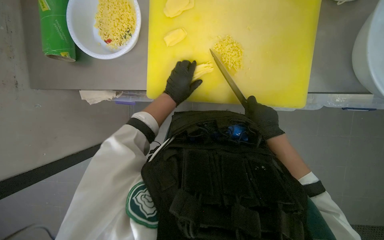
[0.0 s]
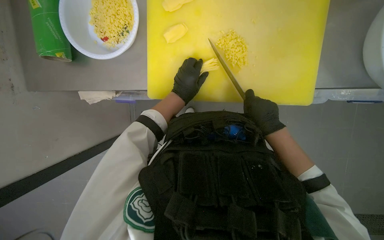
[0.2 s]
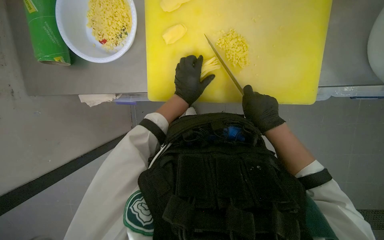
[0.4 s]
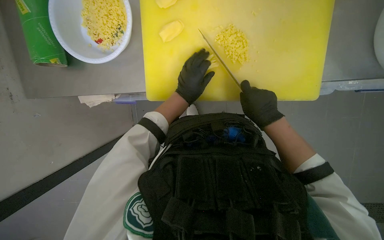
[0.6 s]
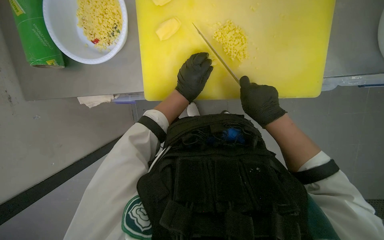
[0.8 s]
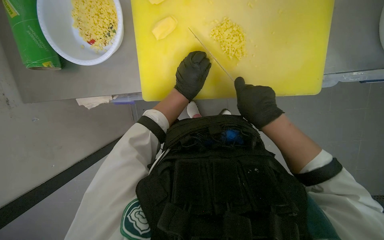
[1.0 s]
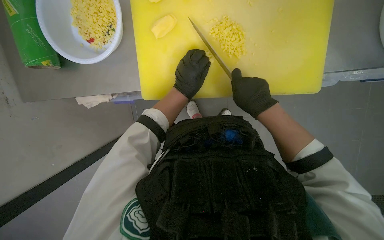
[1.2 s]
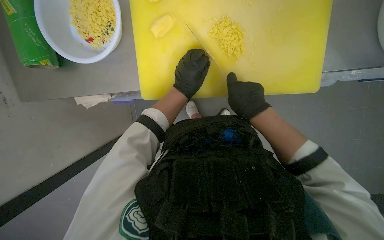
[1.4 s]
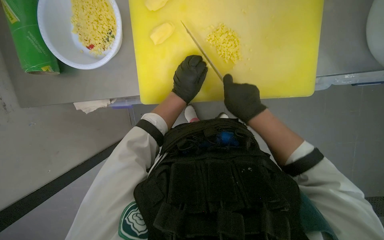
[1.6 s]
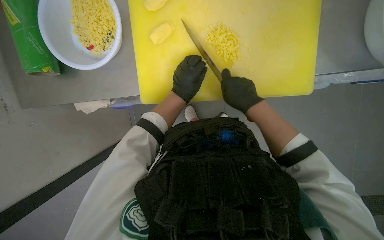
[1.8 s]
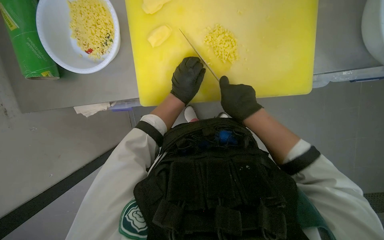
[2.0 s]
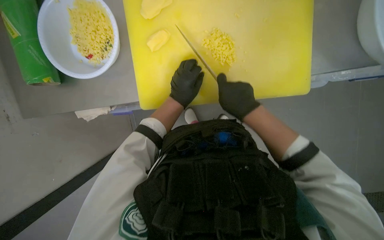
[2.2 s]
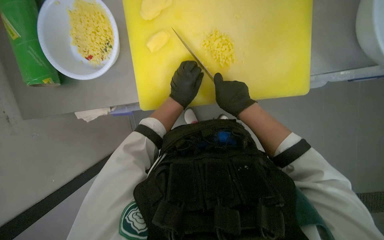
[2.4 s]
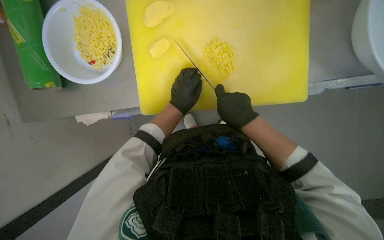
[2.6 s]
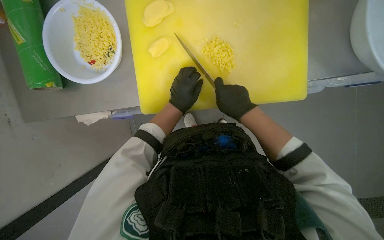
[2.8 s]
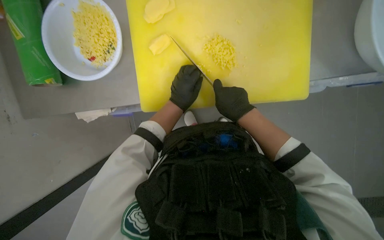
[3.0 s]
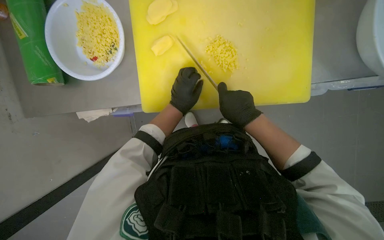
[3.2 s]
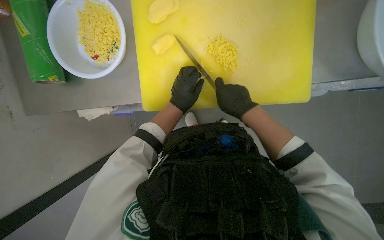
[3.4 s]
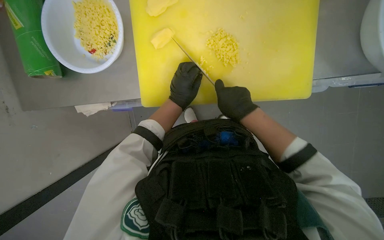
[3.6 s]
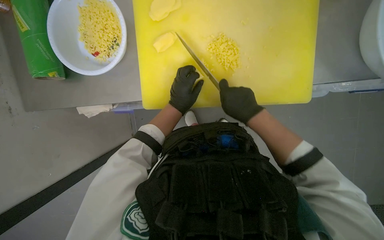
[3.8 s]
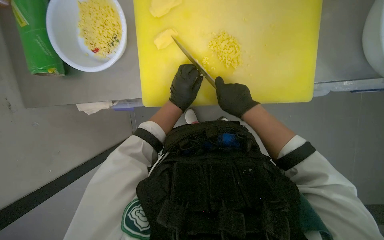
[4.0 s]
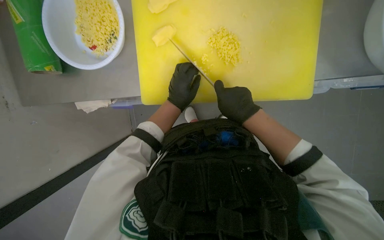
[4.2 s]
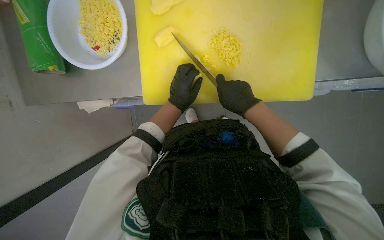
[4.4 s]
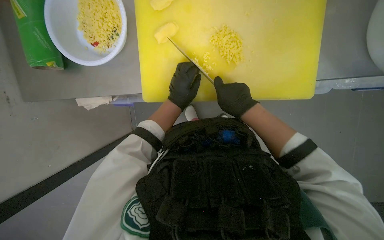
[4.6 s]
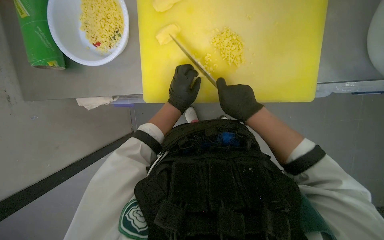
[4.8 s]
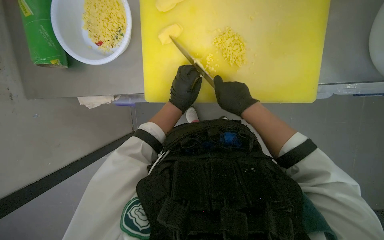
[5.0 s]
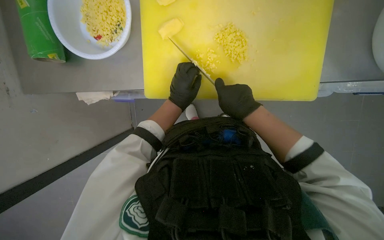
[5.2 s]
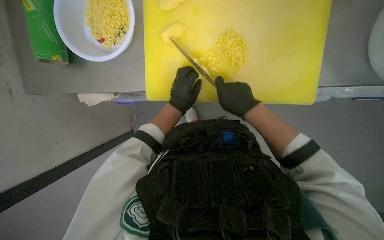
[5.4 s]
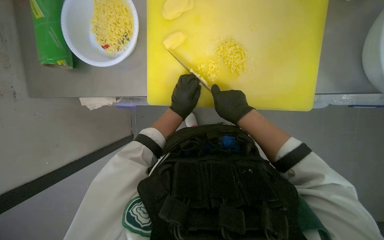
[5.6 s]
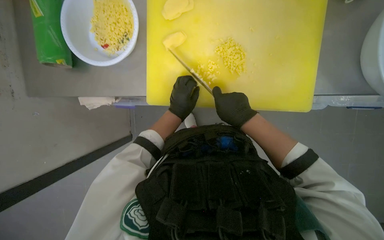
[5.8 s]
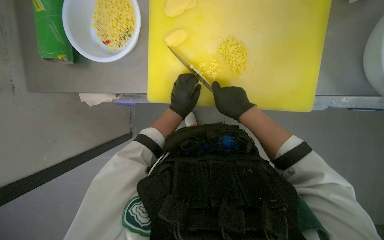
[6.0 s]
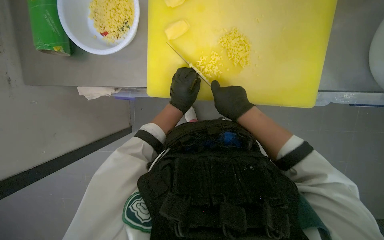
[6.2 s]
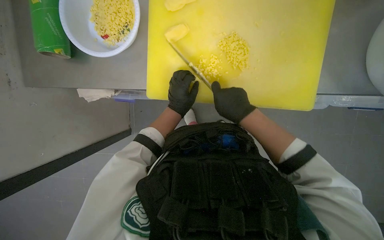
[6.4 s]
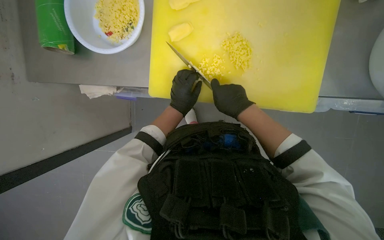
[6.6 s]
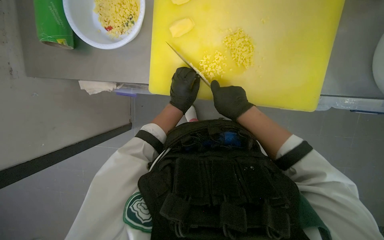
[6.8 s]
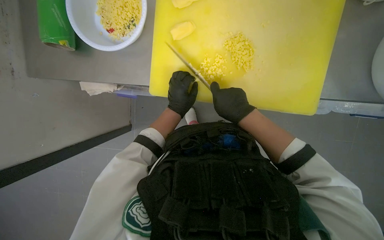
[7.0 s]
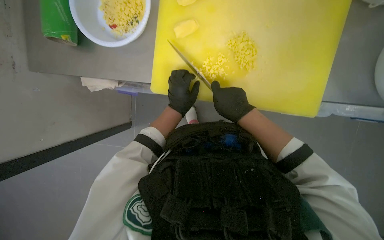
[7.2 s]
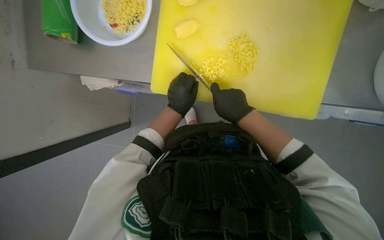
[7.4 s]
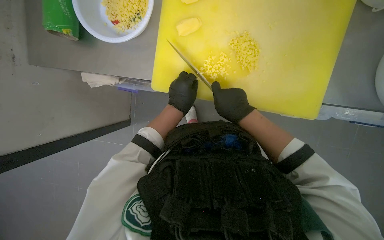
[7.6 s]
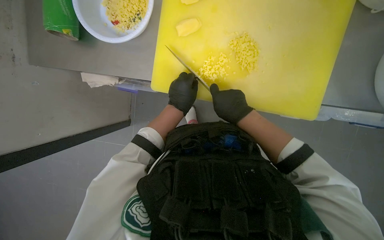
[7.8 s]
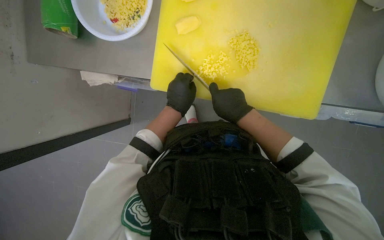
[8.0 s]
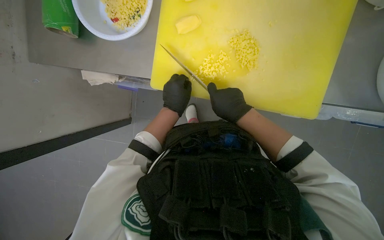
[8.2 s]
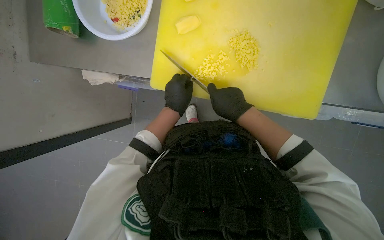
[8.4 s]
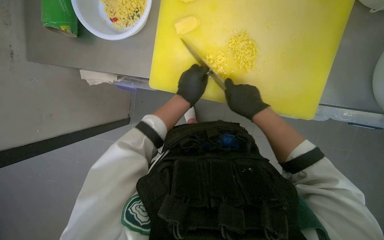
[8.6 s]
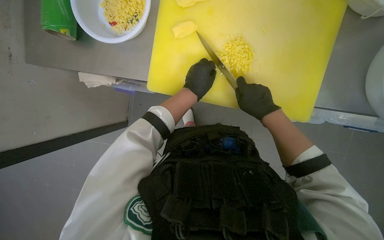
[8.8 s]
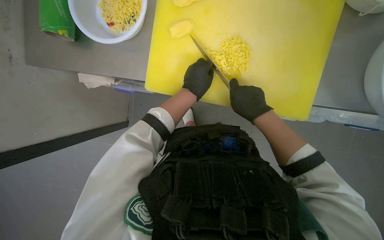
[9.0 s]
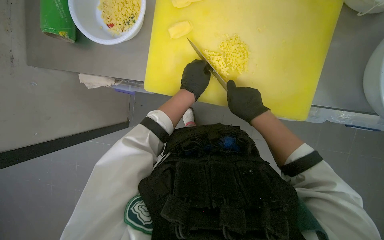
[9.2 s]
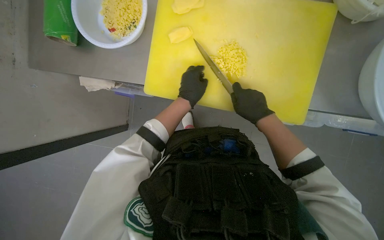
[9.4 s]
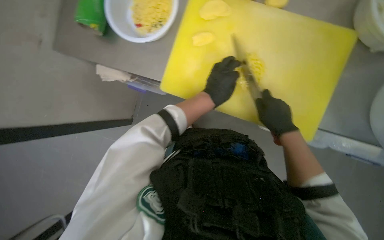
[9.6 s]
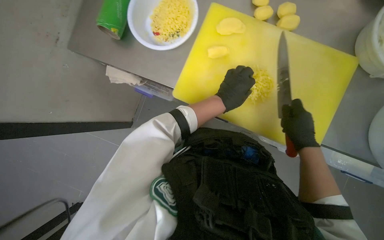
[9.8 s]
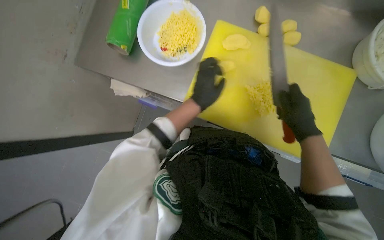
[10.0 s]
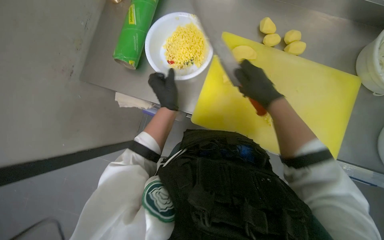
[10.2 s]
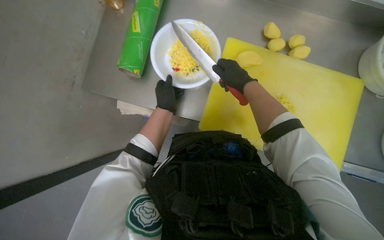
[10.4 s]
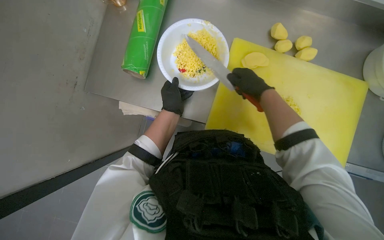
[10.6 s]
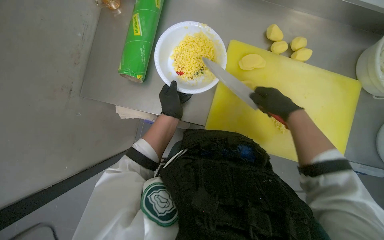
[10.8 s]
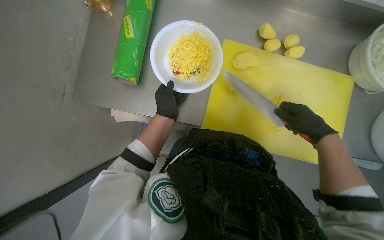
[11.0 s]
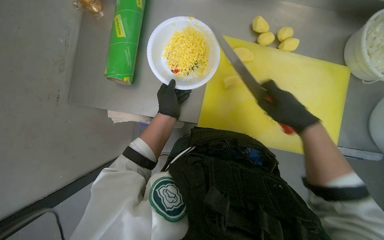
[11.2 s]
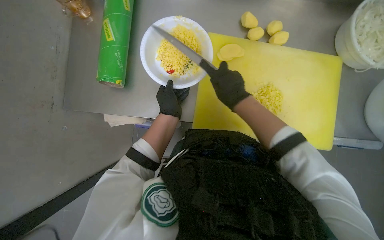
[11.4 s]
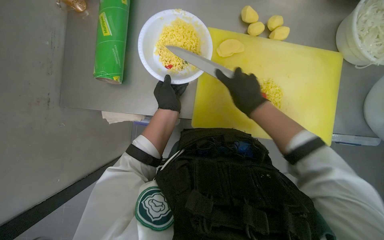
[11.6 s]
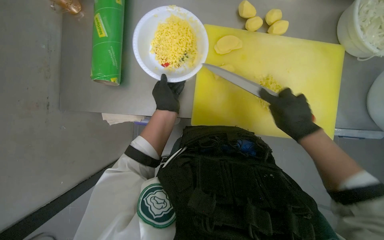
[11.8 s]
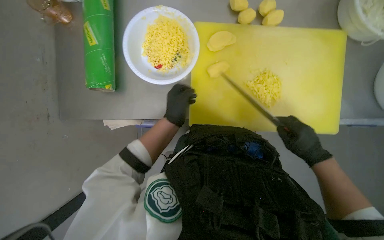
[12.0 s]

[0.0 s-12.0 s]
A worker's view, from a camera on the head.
Job: preparing food.
The whole recording: Slicing and dicing potatoes. The worker slices and dices potatoes on a yellow cutting board, then transfers them to a white bowl.
0.0 to 1.6 s: The right hand moves to the left, roughly 10 cm.
1.6 to 9.0 s: The hands make small movements and keep their place.
9.0 to 10.4 s: The view tips upward by approximately 20 degrees. The left hand heads to the left, covering about 25 cm; the right hand shifts some 20 cm up the picture, and reaches roughly 5 cm to the right, then returns.
10.4 to 12.0 s: The right hand goes left and right, some 20 cm each way, reversing 2 times.

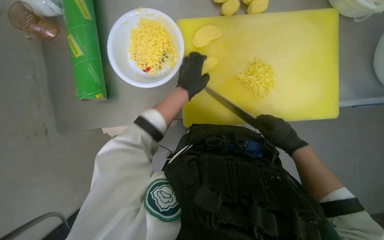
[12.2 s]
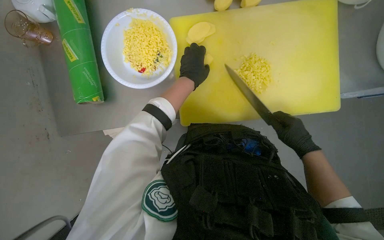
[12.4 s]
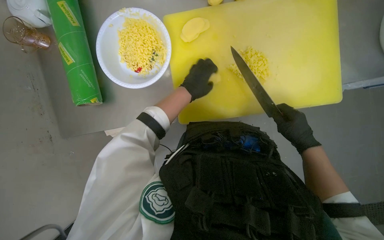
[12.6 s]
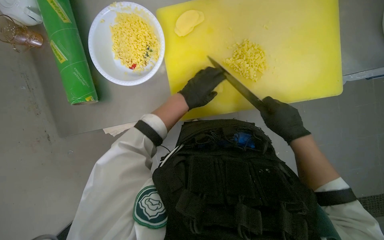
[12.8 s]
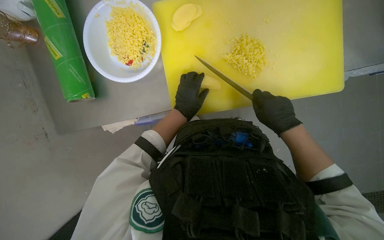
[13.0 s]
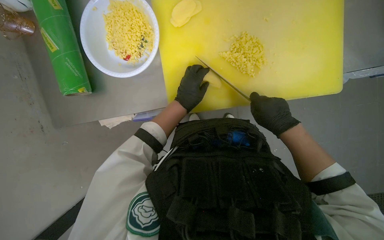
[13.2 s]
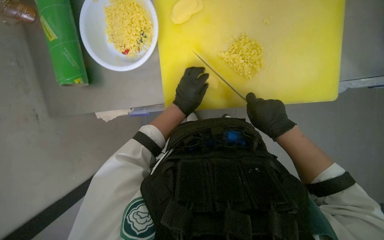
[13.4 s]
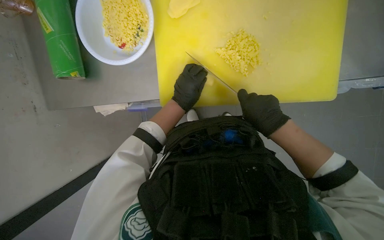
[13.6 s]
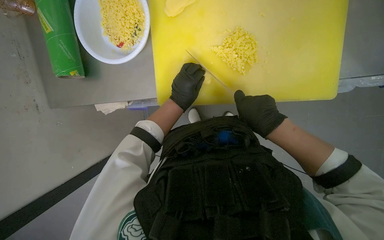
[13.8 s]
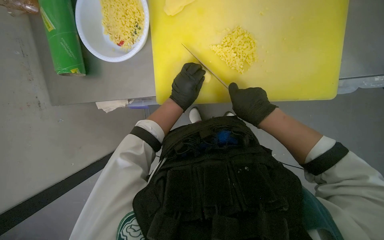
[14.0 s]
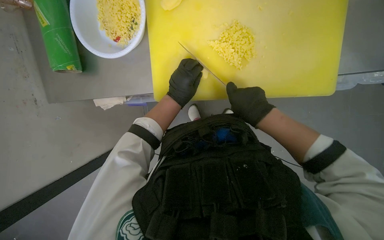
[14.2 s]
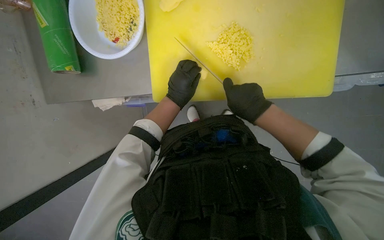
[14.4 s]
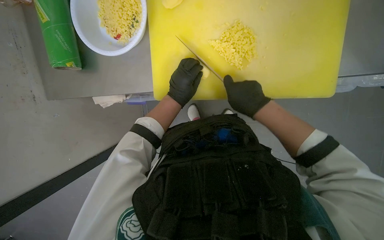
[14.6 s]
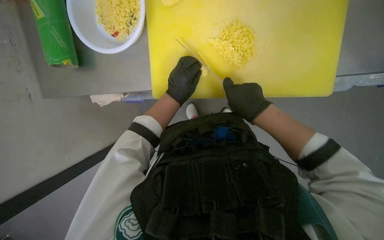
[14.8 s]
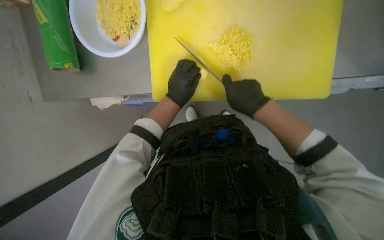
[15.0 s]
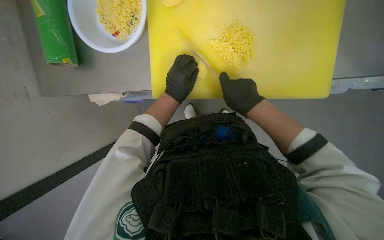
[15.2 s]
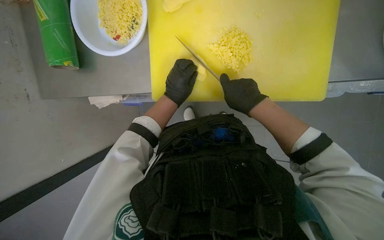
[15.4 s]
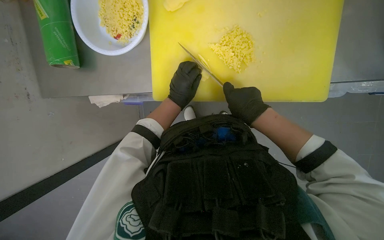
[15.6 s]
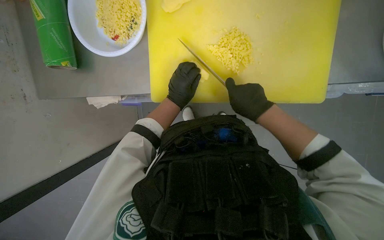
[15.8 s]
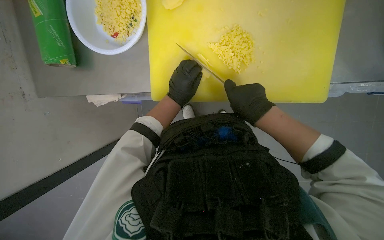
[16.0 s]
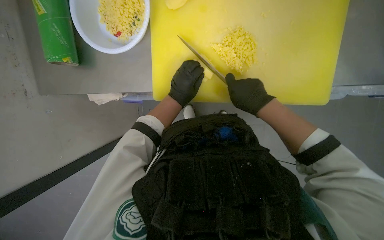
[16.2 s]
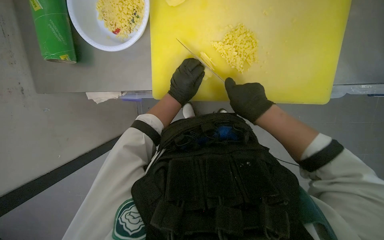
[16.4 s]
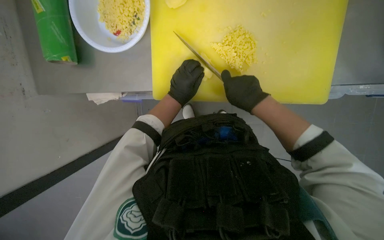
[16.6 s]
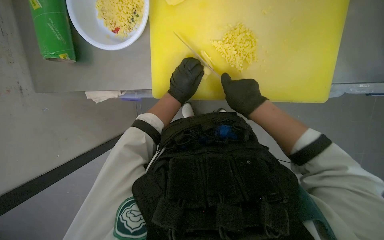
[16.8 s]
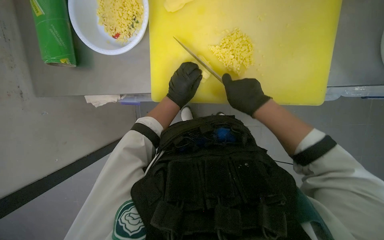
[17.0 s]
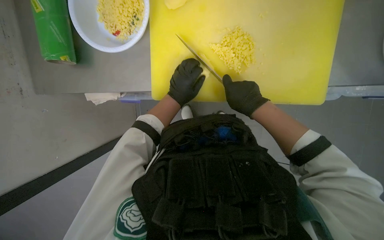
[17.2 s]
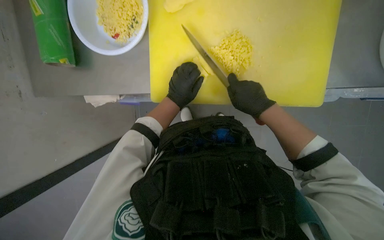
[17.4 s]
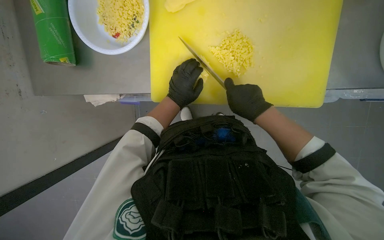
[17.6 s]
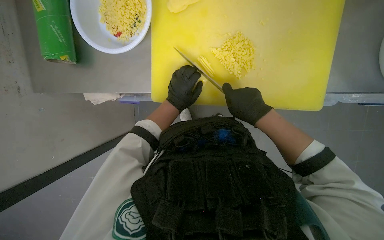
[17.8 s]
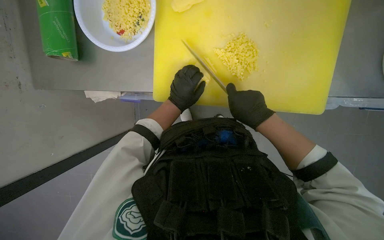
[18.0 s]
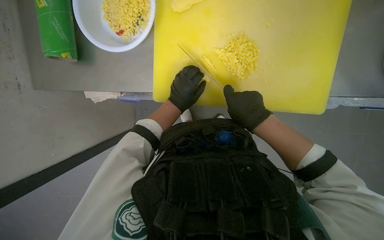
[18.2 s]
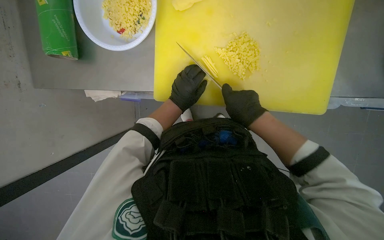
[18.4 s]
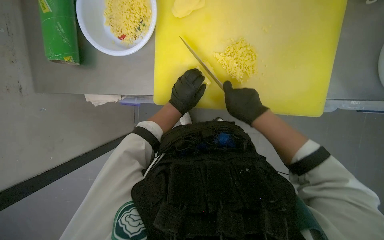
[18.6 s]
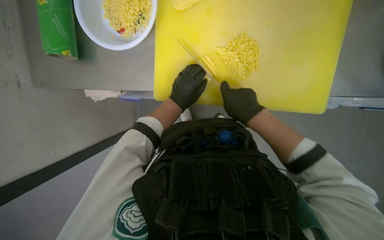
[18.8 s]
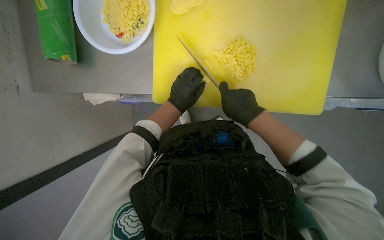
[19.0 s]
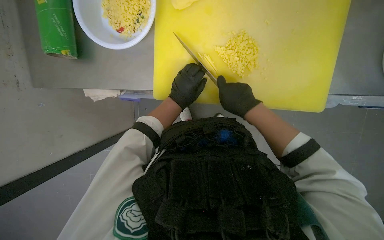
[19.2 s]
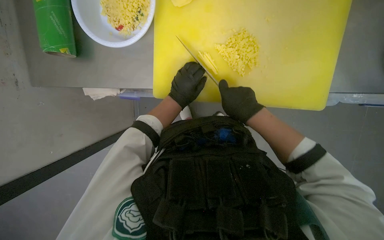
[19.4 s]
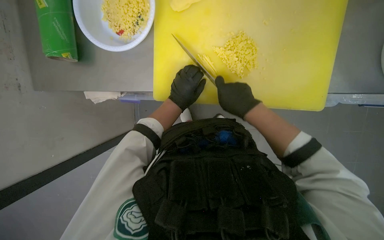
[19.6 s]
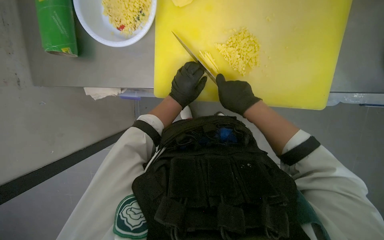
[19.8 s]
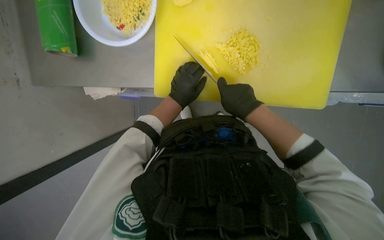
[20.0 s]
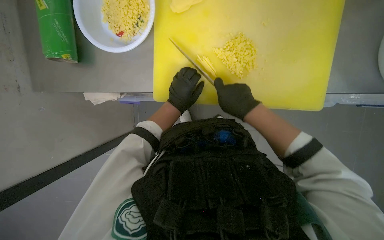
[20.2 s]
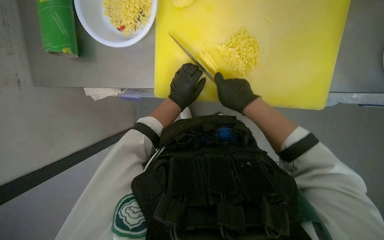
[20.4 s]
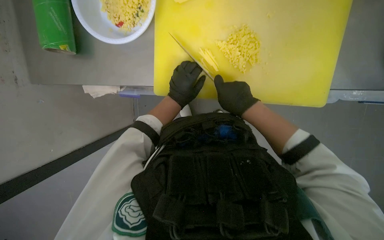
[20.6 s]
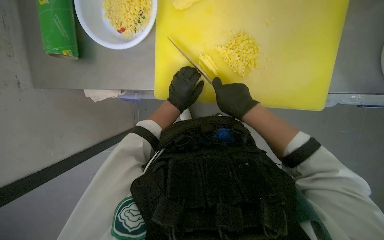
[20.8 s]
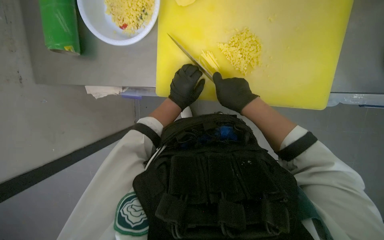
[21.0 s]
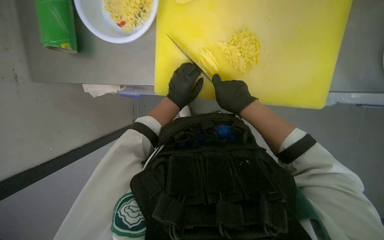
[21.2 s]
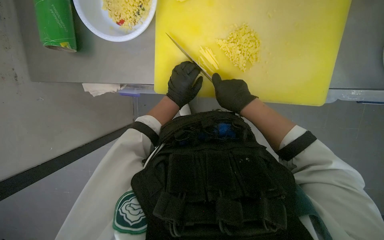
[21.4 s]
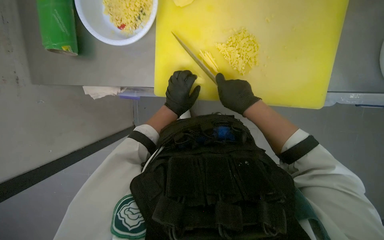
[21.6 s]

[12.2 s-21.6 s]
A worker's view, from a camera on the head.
Job: preparing food.
The whole recording: Slicing and dicing potatoes. The worker slices and dices potatoes on a yellow cutting board, then transfers them to a white bowl.
13.8 to 21.6 s: The hands are busy where they are.
